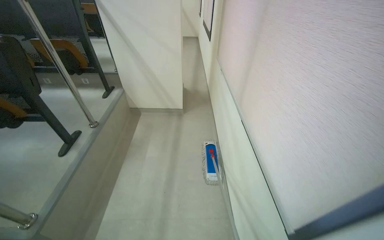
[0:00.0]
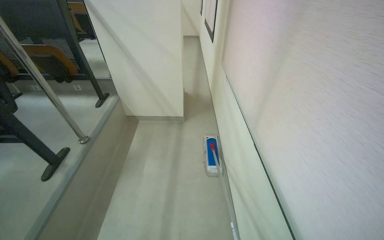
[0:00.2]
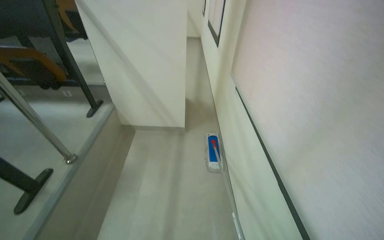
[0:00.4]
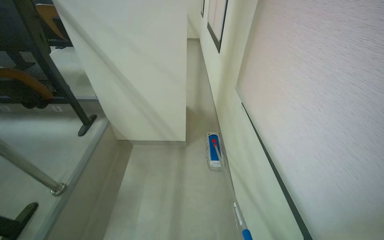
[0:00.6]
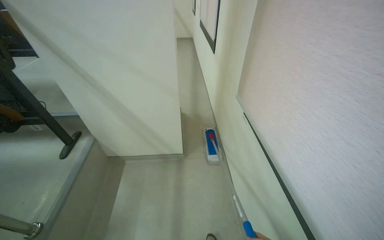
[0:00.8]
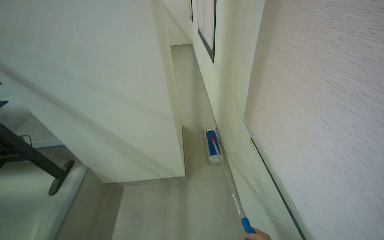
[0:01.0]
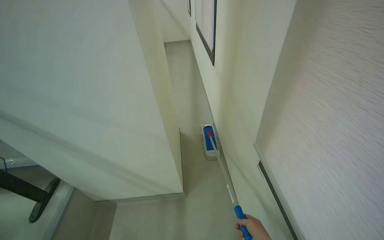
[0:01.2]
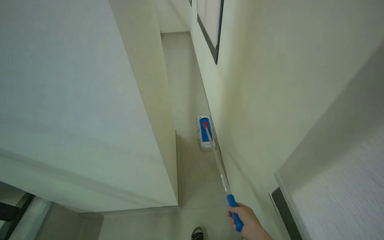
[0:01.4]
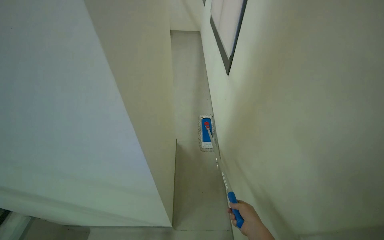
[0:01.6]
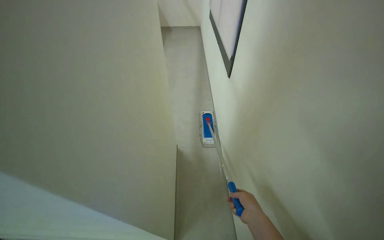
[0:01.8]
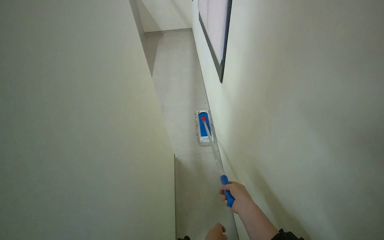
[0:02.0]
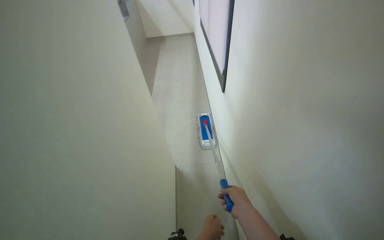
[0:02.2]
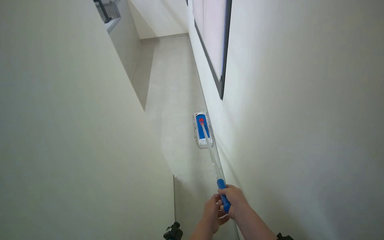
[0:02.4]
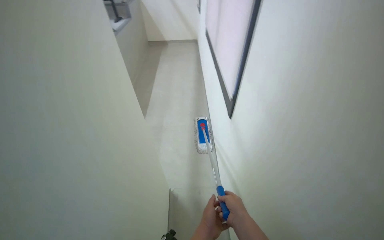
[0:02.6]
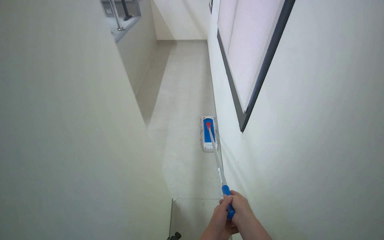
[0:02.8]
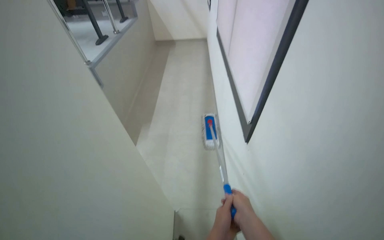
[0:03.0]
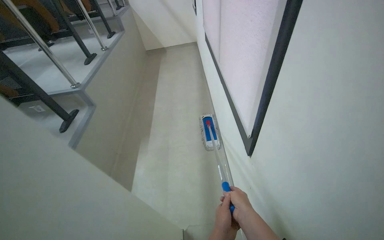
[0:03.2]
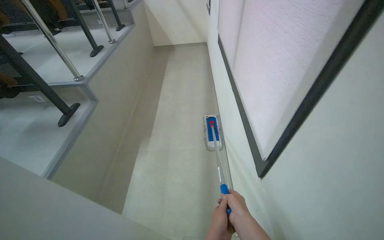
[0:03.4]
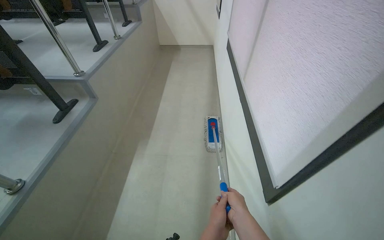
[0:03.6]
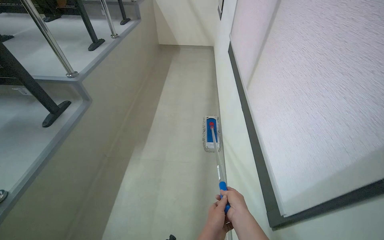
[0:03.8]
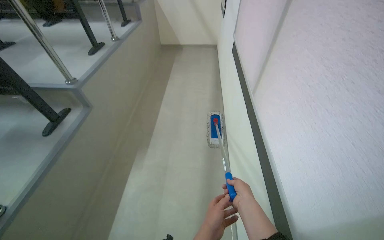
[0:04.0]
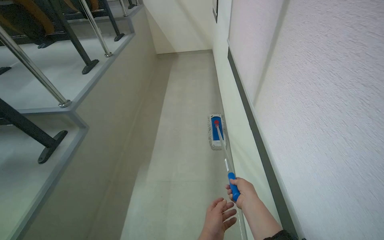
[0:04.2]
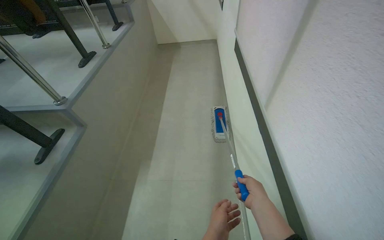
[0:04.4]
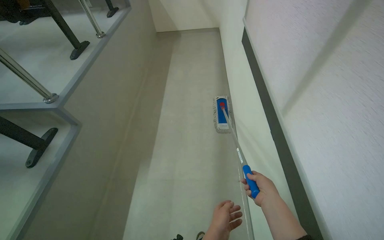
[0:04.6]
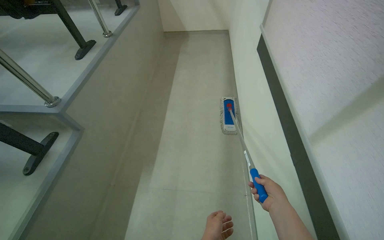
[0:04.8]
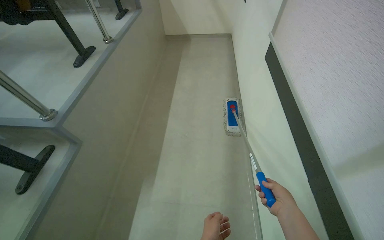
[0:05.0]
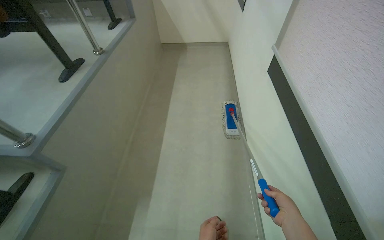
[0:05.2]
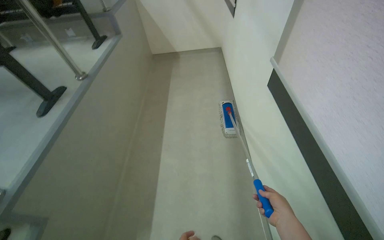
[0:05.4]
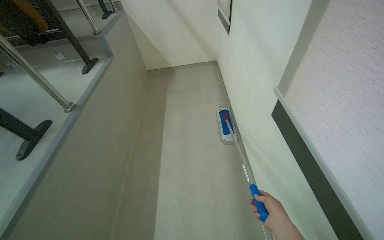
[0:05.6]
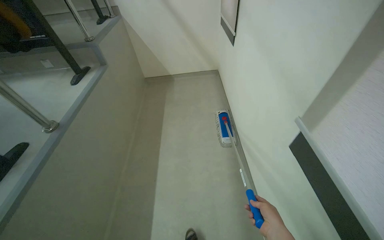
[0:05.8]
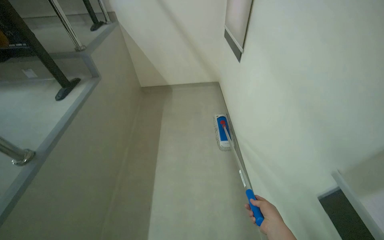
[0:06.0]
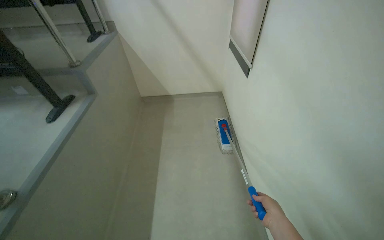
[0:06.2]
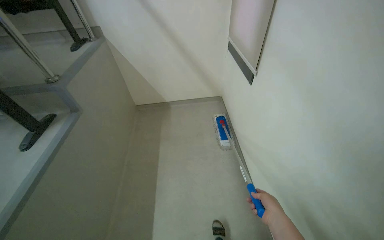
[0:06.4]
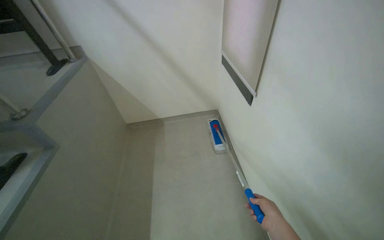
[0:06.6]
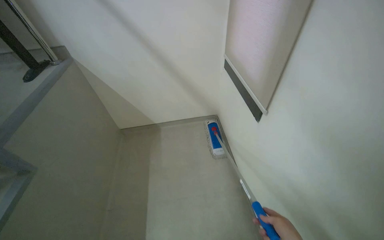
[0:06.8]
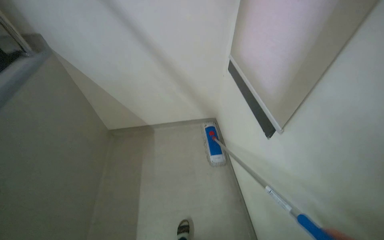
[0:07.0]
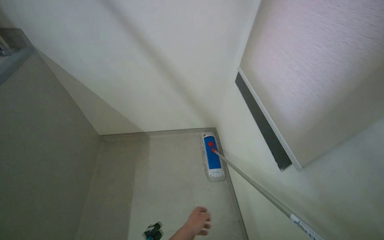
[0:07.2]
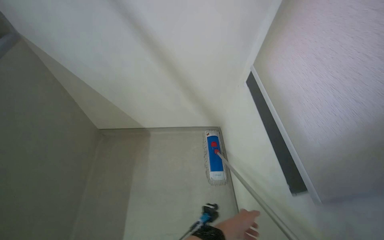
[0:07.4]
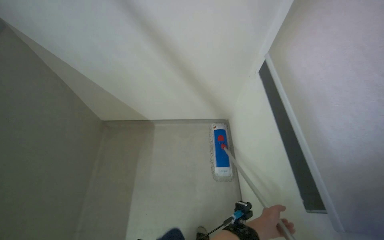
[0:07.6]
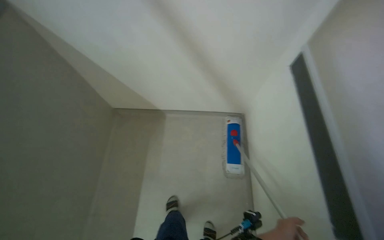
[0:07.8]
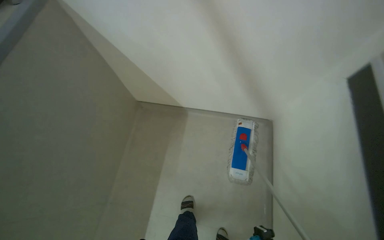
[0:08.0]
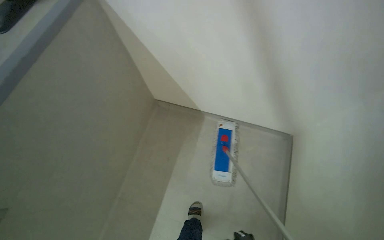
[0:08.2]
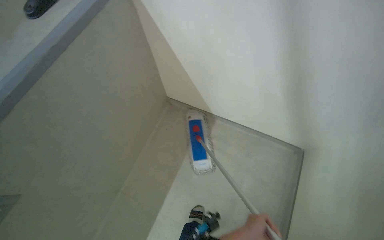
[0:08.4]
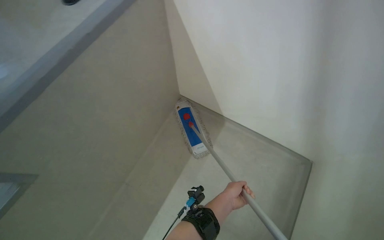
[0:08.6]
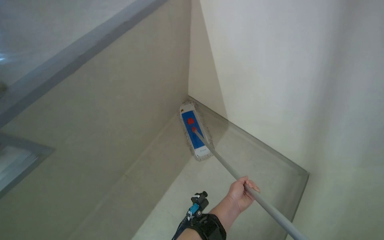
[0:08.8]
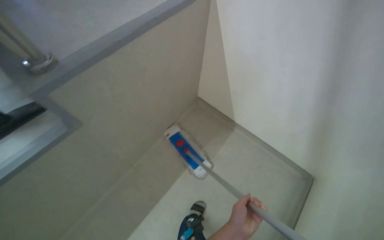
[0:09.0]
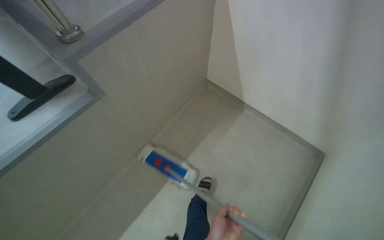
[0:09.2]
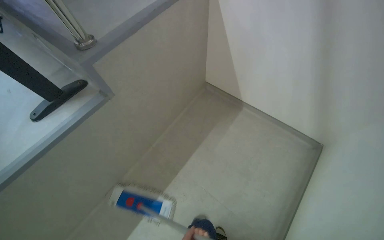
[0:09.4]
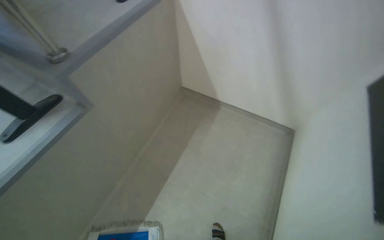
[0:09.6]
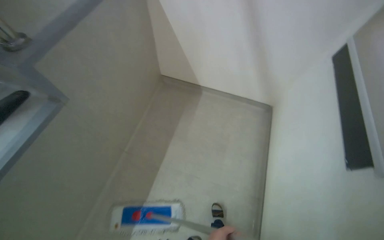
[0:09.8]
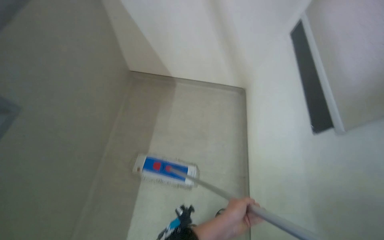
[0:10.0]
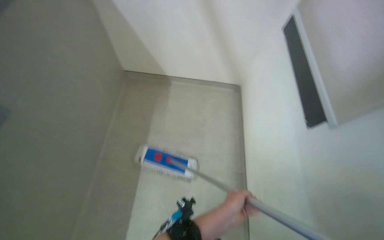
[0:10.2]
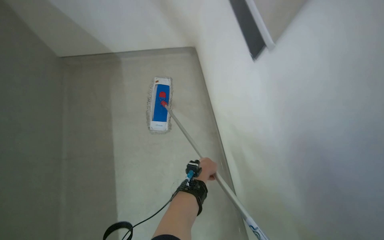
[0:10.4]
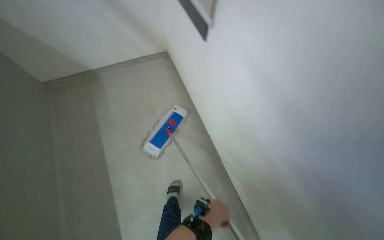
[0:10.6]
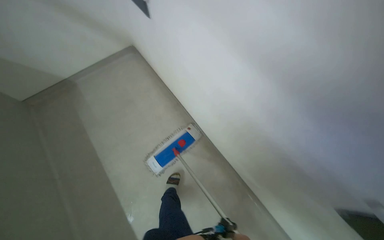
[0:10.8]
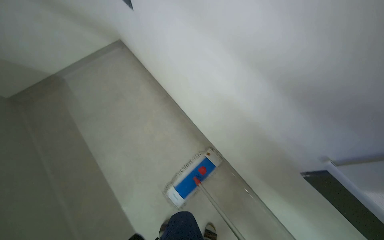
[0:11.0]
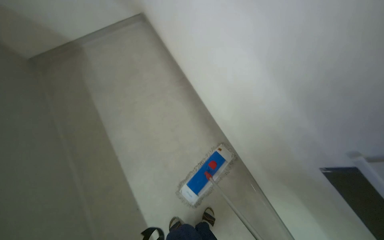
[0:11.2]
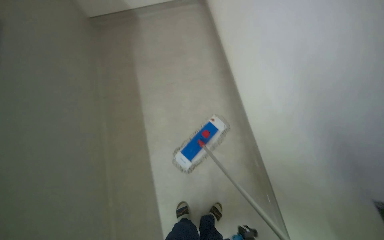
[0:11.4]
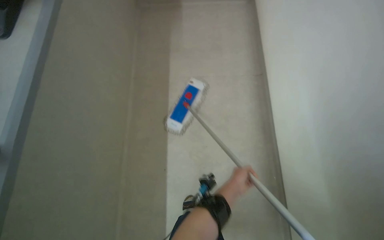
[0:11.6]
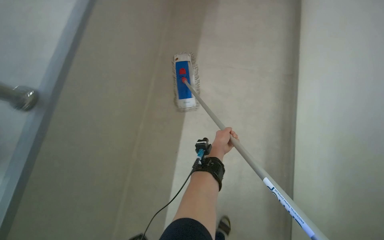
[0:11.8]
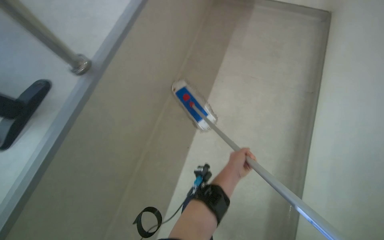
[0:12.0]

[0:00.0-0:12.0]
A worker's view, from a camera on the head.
Job: mopping floor.
The whole recording: Mopping lecture hall floor. The worker mops the floor in the lecture hall, moving the mop between rows of seats.
0:00.0 to 0:01.6: The wearer moves about 1.5 m.
0:01.6 to 0:03.0: The right hand shifts approximately 15 cm up the picture.
0:03.0 to 0:04.4: The head travels roughly 40 cm.
0:04.4 to 0:06.0: The camera travels approximately 1.5 m.
0:06.0 to 0:07.6: The wearer moves approximately 1.5 m.
0:09.0 to 0:10.4: The head rotates some 50 degrees to the right. The view tilts roughly 20 degrees downward.

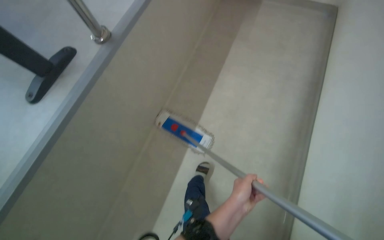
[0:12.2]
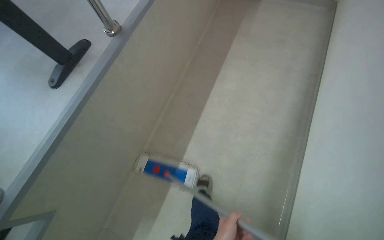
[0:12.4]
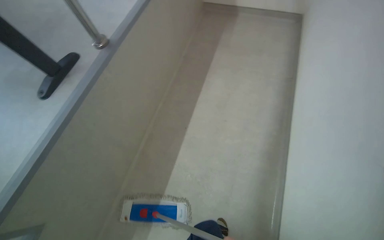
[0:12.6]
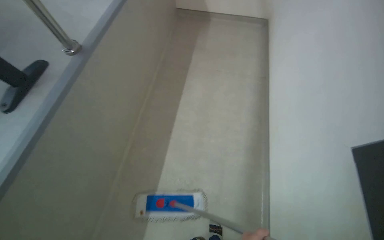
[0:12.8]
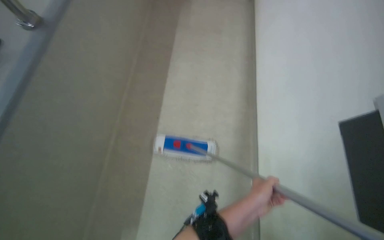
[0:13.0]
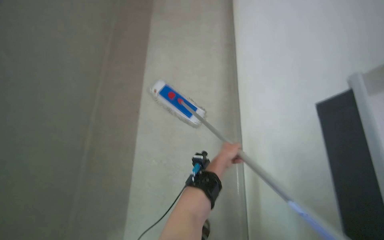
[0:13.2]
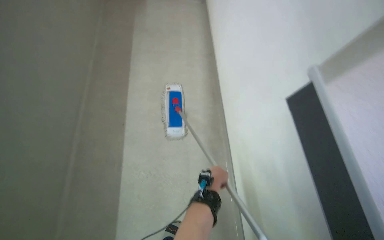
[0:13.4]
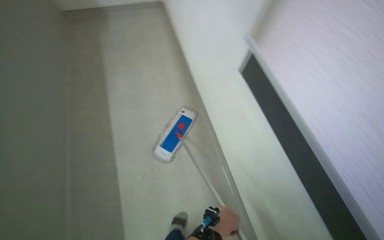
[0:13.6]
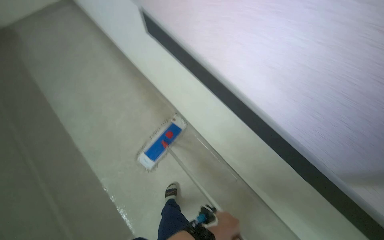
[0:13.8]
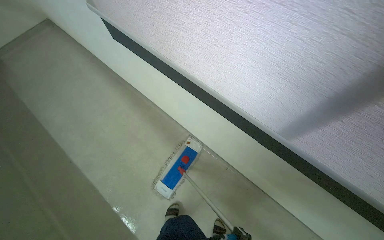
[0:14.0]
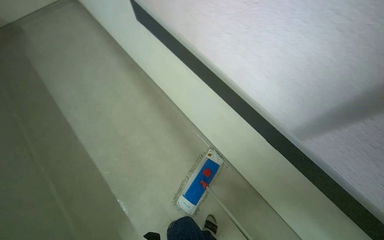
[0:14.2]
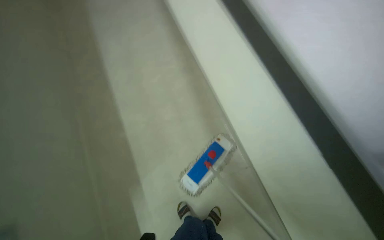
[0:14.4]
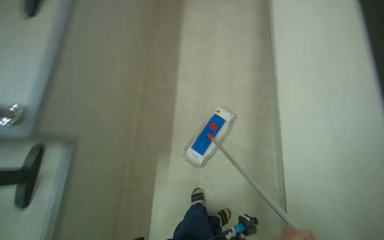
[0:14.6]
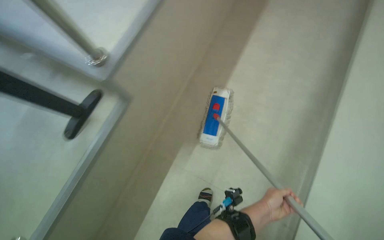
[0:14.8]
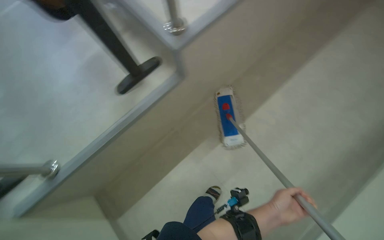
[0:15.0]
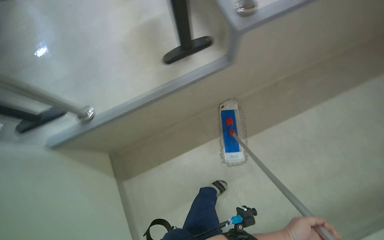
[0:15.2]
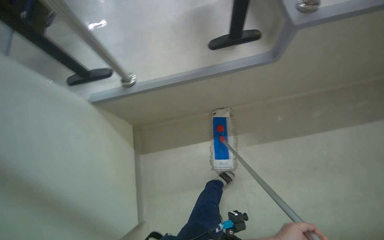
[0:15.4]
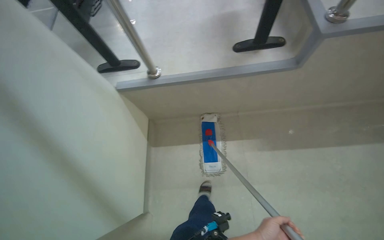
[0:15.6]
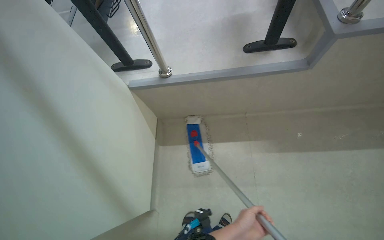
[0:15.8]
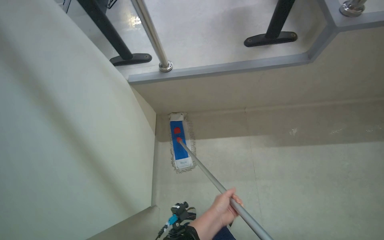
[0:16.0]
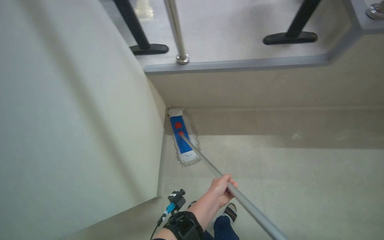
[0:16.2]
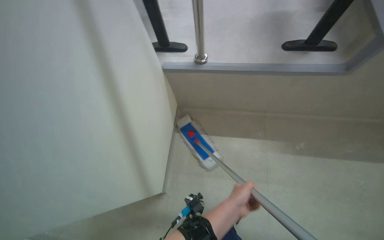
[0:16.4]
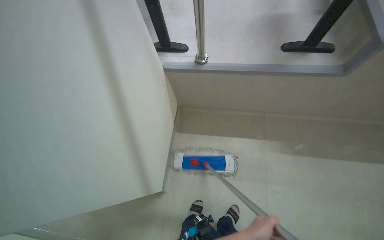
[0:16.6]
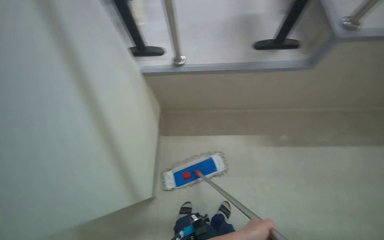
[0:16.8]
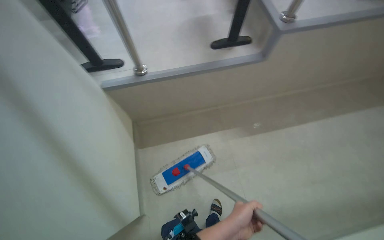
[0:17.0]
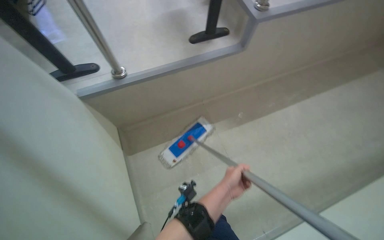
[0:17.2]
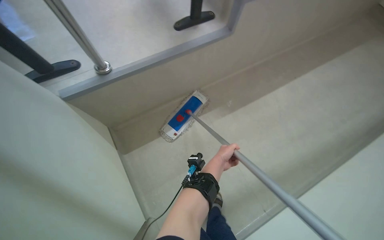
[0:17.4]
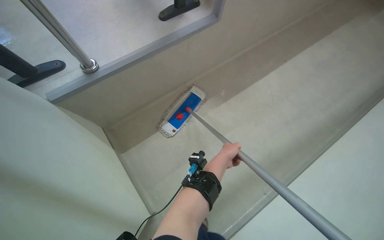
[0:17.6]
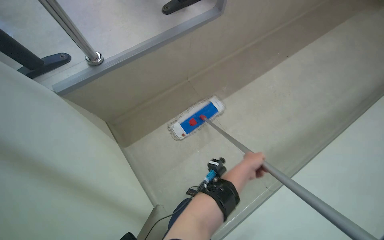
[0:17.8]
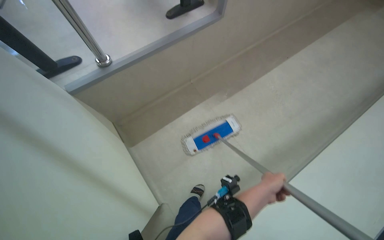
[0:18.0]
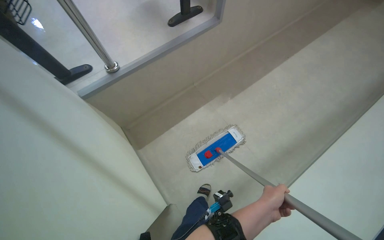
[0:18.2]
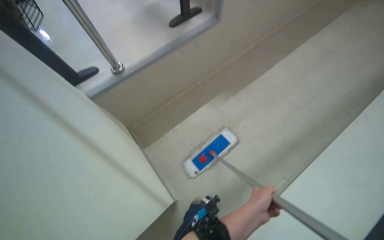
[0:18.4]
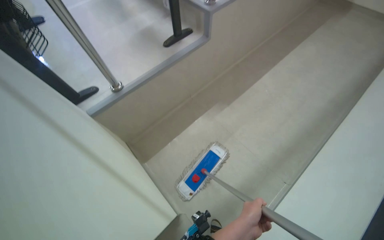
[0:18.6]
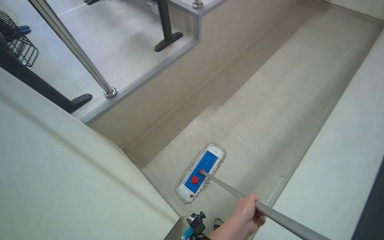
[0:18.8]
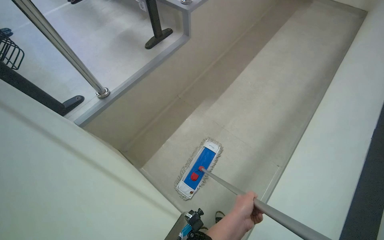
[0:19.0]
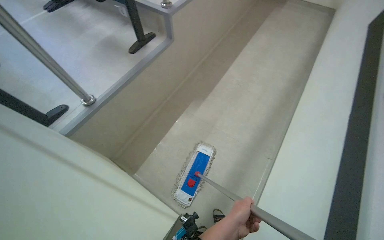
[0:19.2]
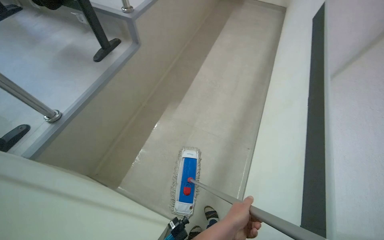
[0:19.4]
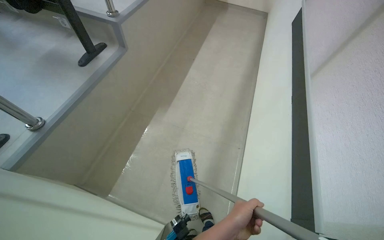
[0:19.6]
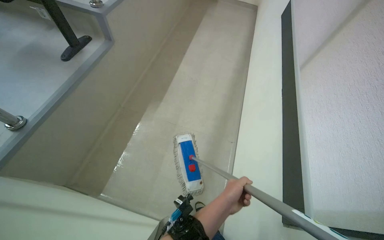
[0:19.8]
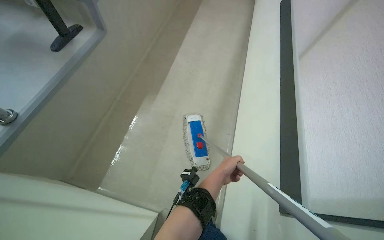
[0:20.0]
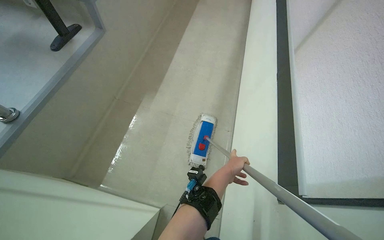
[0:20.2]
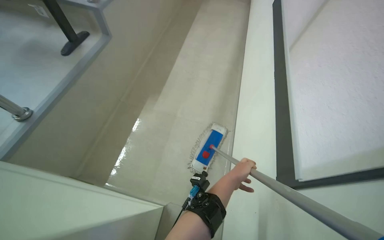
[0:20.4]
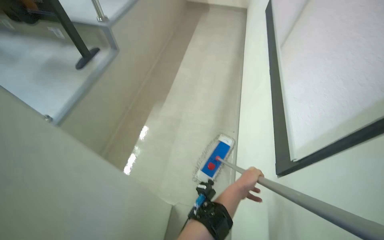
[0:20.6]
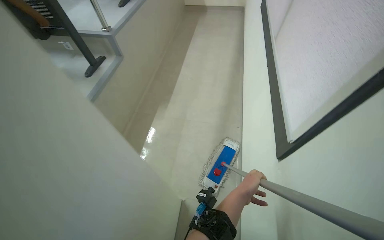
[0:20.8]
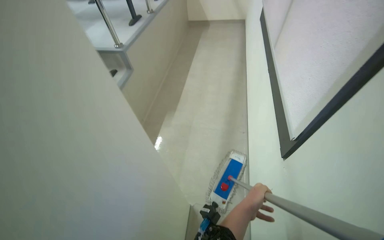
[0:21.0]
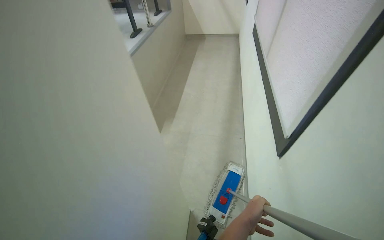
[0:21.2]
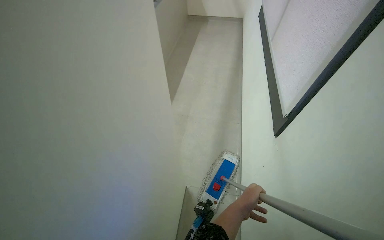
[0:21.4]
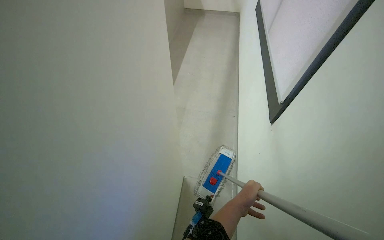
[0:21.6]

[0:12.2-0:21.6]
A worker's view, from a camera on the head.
Job: mopping floor.
The whole recording: Mopping lecture hall floor. The worker mops the floor in the lecture hall, moving the mop between rows of seats.
0:18.4 to 0:20.0: The head turns to the right by approximately 35 degrees.
